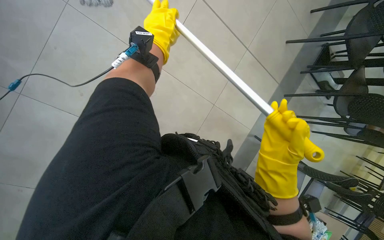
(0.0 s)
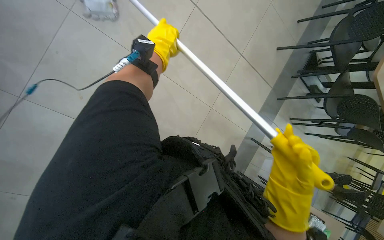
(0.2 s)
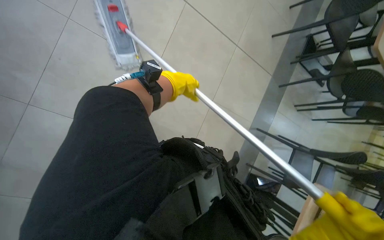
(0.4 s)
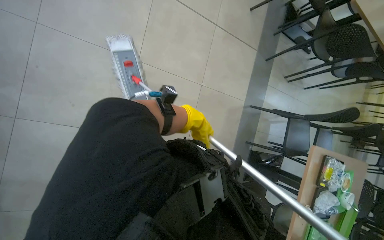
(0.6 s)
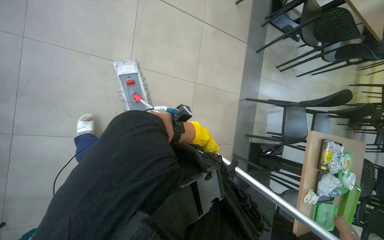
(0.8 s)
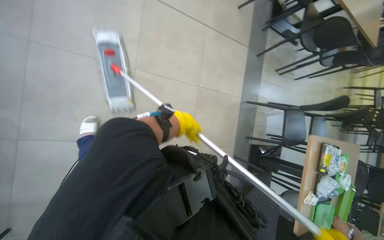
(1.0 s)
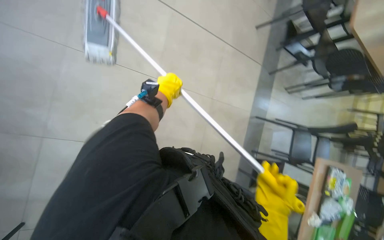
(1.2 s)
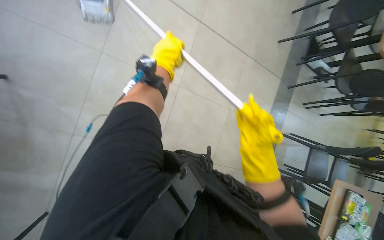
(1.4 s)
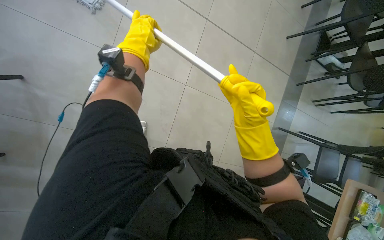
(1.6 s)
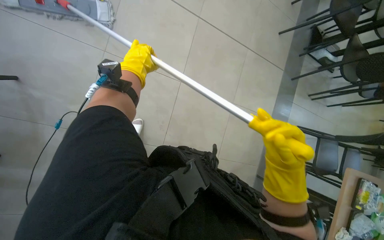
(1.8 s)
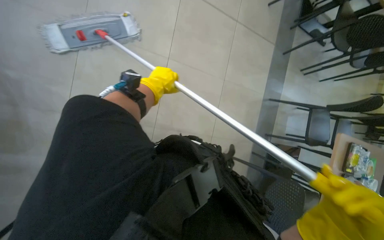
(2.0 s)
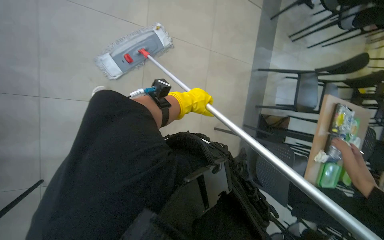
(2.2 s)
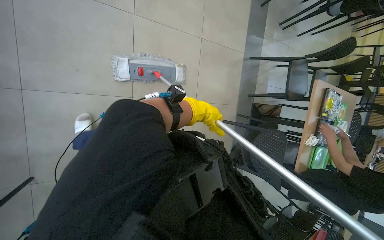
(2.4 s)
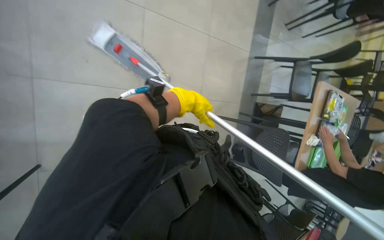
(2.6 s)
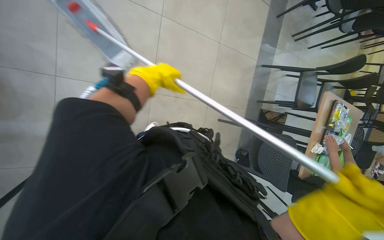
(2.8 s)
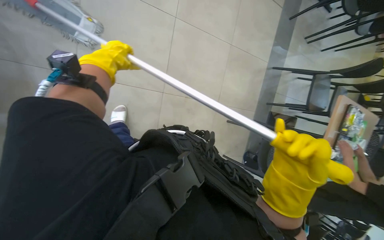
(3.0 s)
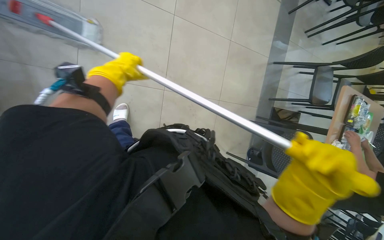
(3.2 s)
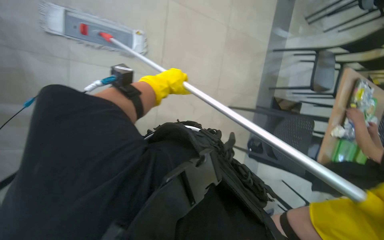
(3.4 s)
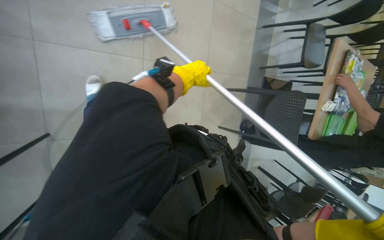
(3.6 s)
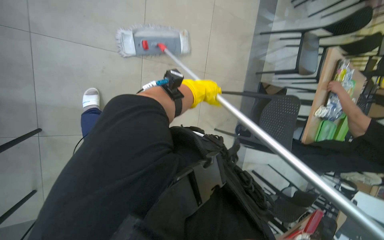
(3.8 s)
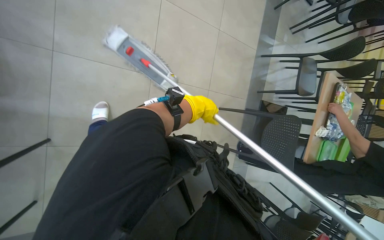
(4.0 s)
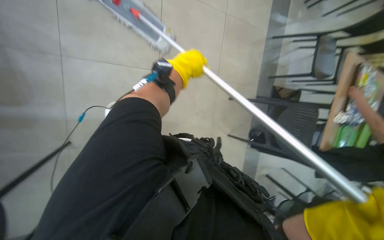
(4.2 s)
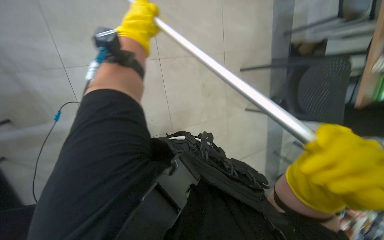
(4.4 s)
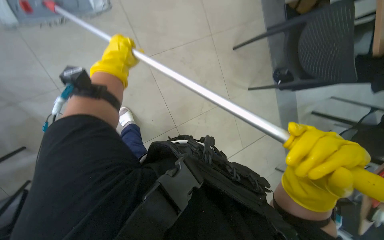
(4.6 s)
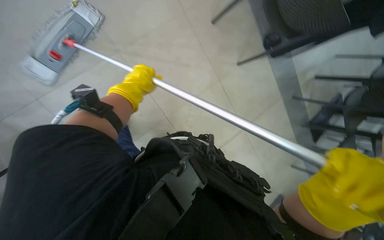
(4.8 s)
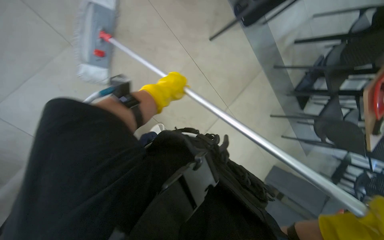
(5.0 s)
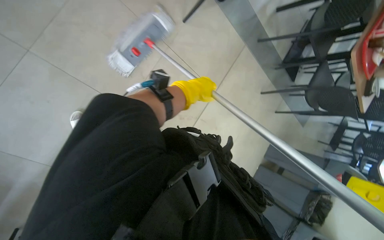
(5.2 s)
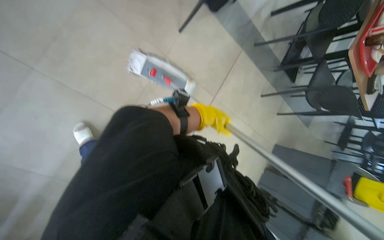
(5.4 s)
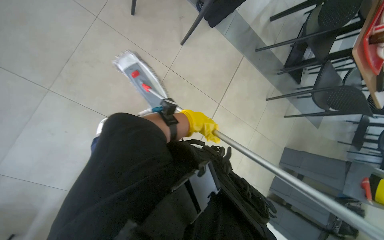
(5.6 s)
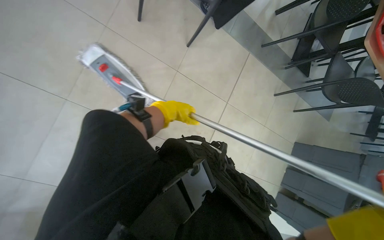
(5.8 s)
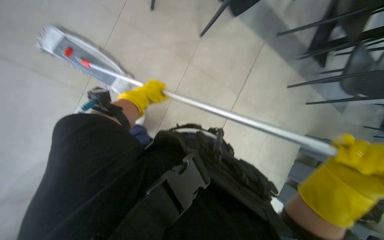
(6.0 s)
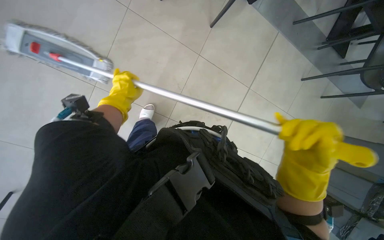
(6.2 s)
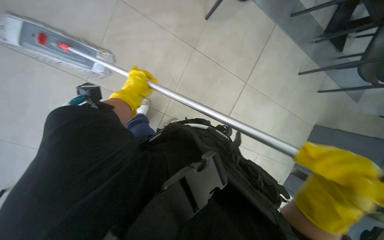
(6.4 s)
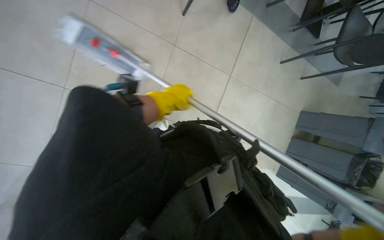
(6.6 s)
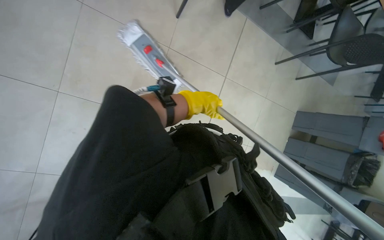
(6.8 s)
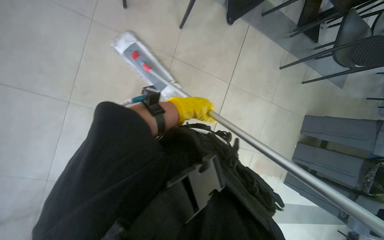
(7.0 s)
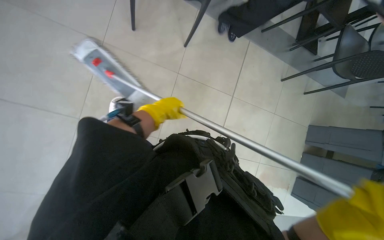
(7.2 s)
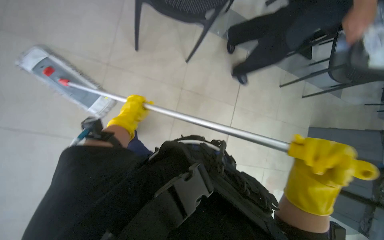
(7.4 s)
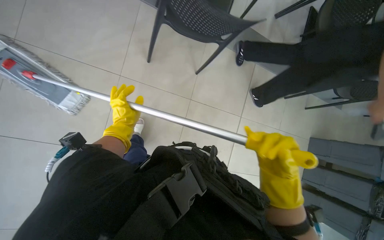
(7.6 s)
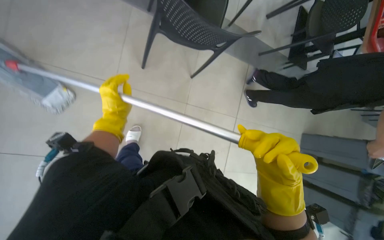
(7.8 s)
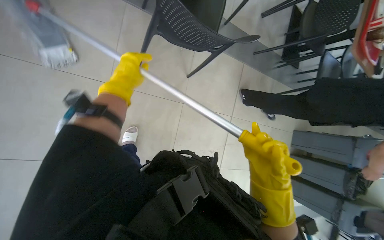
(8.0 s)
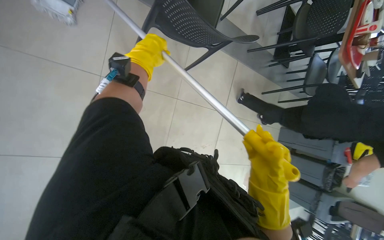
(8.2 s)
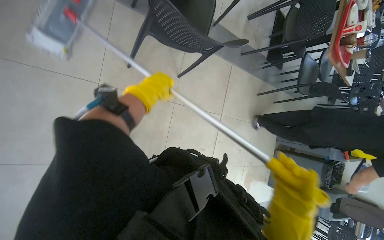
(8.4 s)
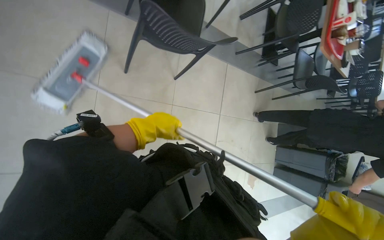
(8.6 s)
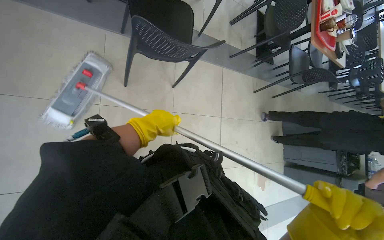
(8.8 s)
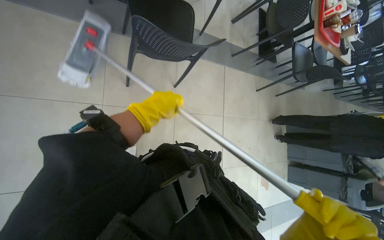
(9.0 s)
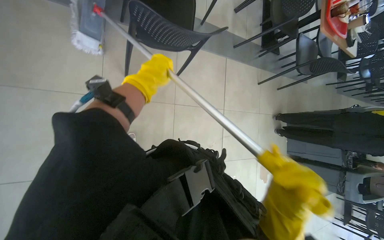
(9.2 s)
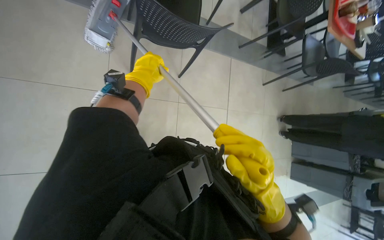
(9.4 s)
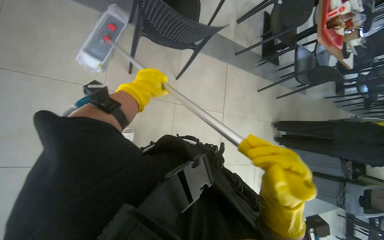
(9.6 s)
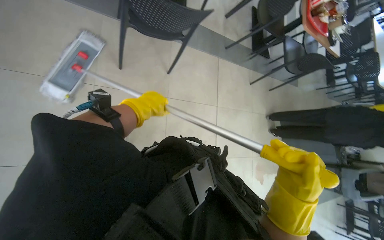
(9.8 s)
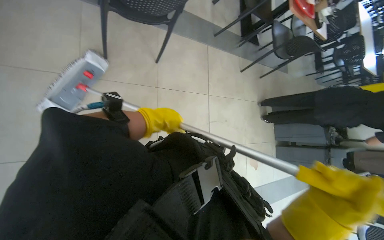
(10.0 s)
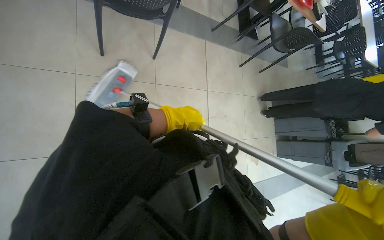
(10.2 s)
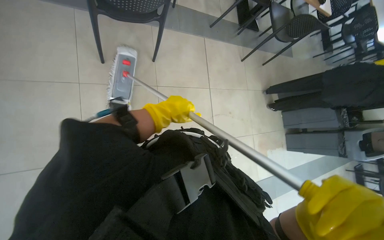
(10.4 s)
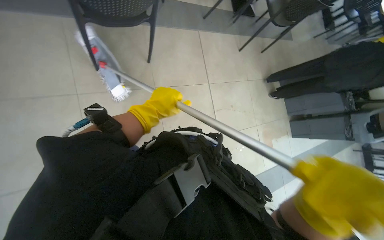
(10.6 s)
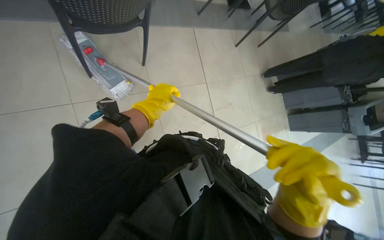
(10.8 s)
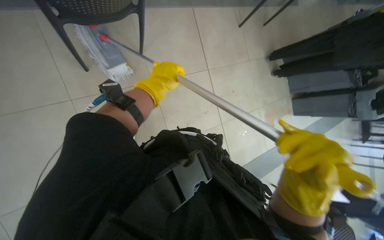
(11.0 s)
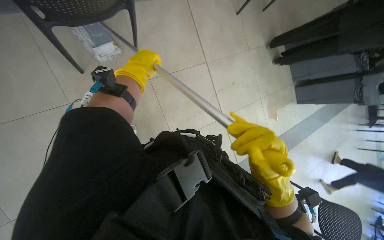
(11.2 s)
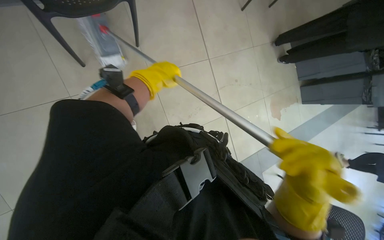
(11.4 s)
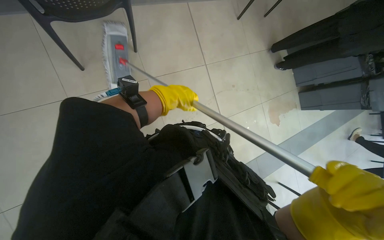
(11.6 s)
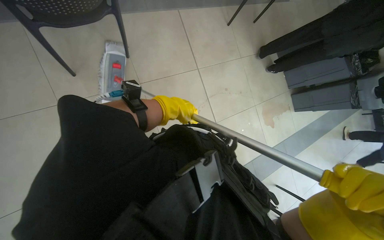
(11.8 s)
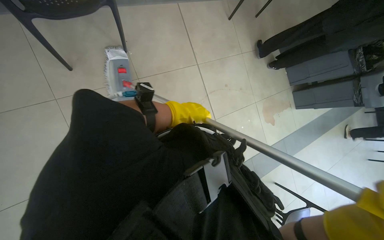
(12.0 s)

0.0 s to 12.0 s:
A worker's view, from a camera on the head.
Job: mopping floor.
The whole recording: Mopping the floor. The worker mops the floor with a flat mop, pausing to rinse and wring the mop head.
0.0 to 1.6 s: The left hand moves to the left, approximately 20 cm, and travels down the picture and back again, about 30 cm each way.
1.6 to 3.0 s: The left hand goes approximately 10 cm to the left.
3.0 to 4.4 s: The camera pitches downward, by some 10 degrees. The left hand moves to the right, some 10 cm.
4.4 to 6.0 s: The scene turns roughly 30 degrees counterclockwise in the picture. The left hand travels to the right and back again, approximately 60 cm each way.
7.6 to 9.0 s: The left hand travels nearer to the camera and to the right by approximately 30 cm, and travels up the picture and back again, some 20 cm each way.
9.0 to 10.4 s: The left hand goes up the picture and returns, some 5 cm each way.
10.4 to 12.0 s: The view tilts some 15 degrees downward.

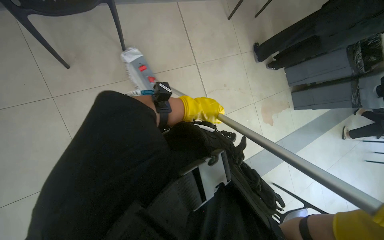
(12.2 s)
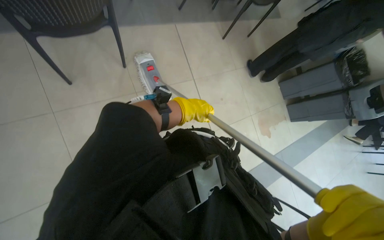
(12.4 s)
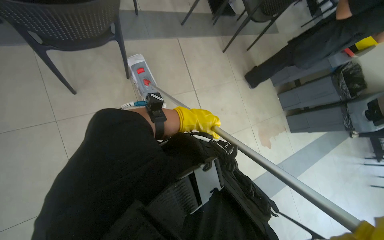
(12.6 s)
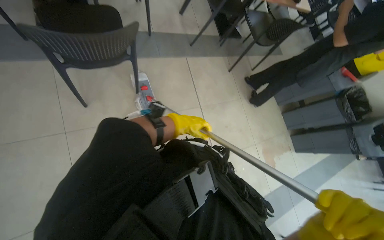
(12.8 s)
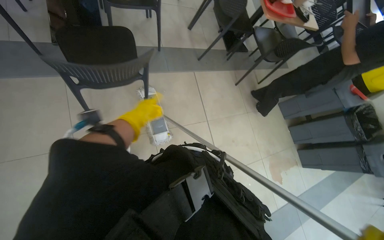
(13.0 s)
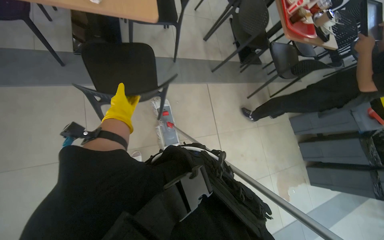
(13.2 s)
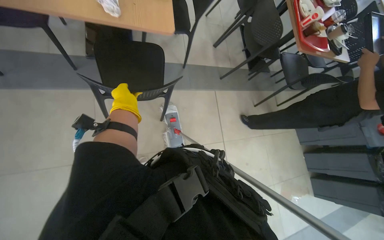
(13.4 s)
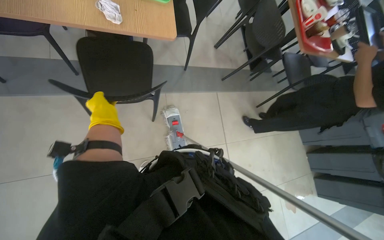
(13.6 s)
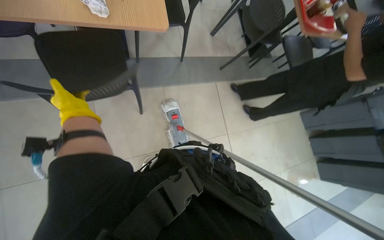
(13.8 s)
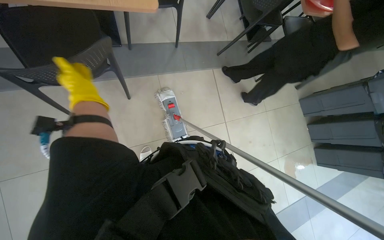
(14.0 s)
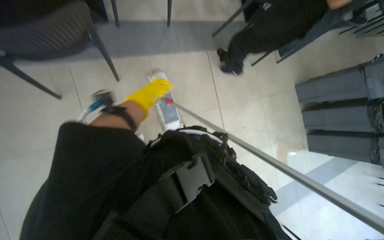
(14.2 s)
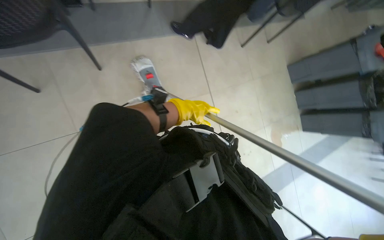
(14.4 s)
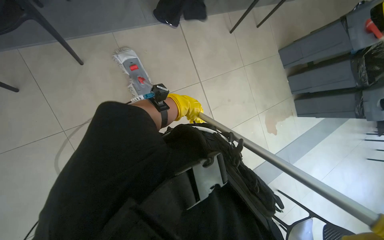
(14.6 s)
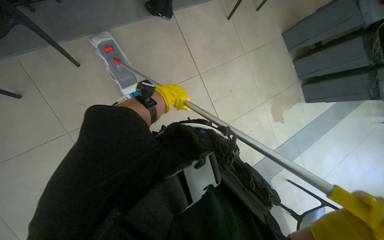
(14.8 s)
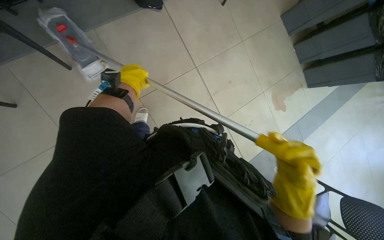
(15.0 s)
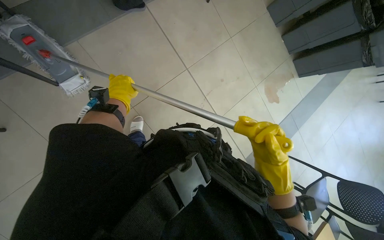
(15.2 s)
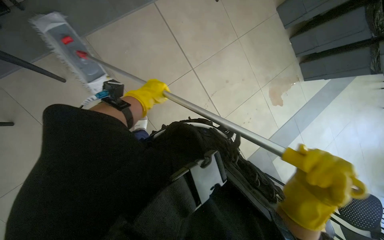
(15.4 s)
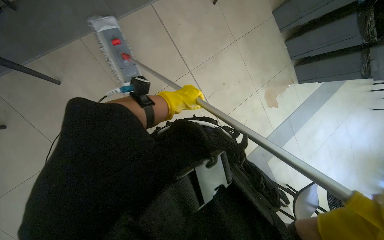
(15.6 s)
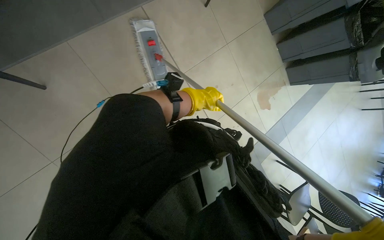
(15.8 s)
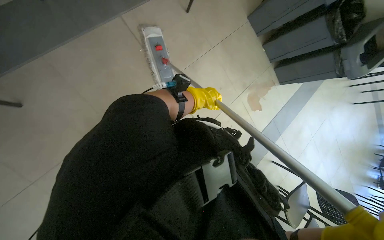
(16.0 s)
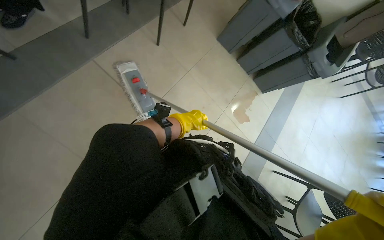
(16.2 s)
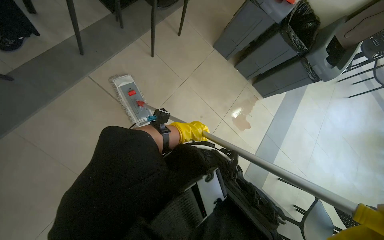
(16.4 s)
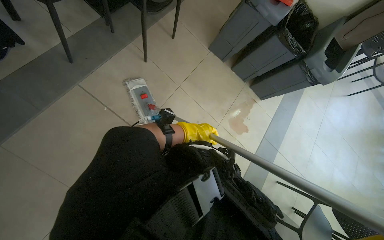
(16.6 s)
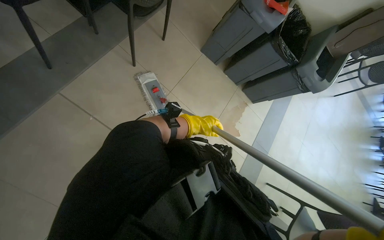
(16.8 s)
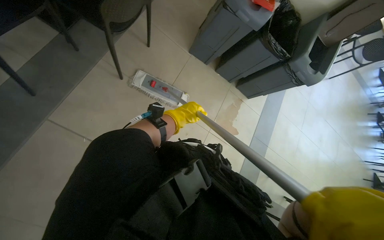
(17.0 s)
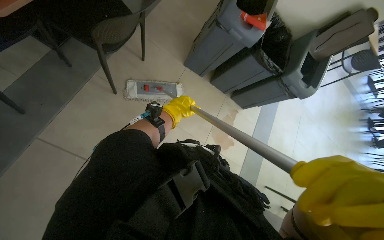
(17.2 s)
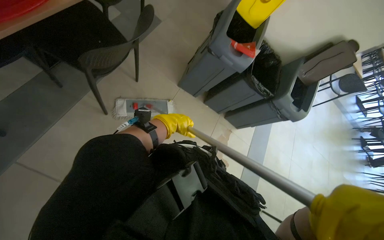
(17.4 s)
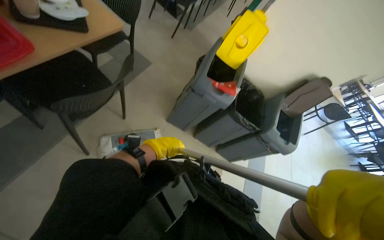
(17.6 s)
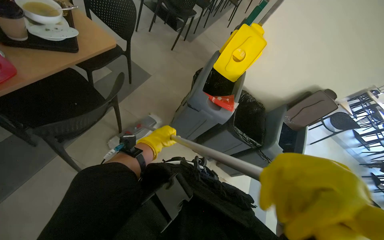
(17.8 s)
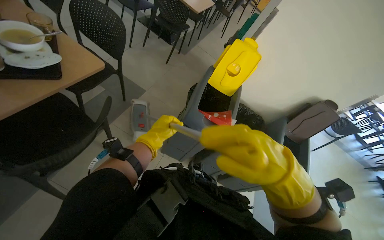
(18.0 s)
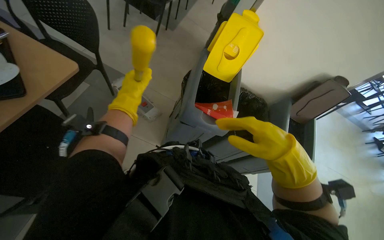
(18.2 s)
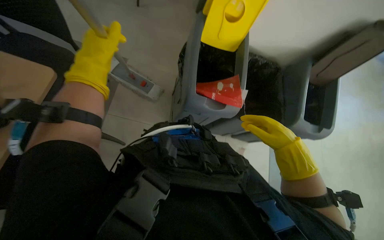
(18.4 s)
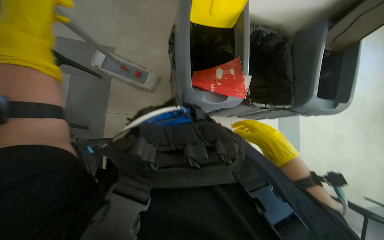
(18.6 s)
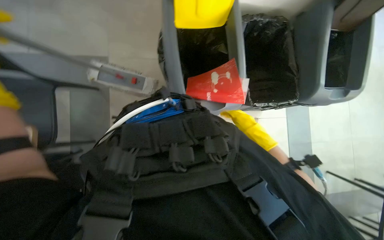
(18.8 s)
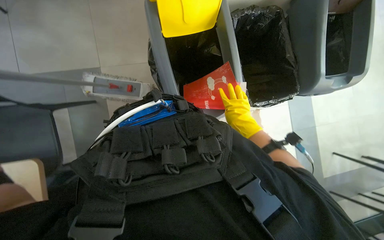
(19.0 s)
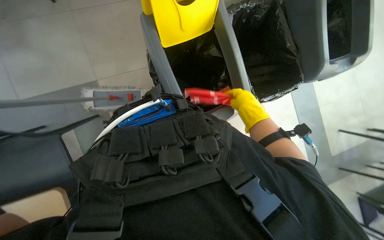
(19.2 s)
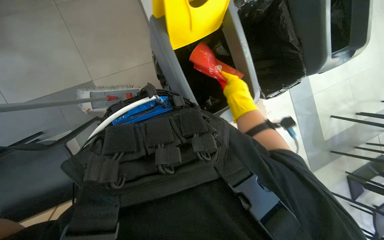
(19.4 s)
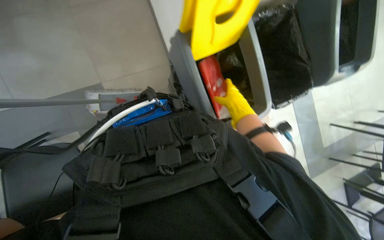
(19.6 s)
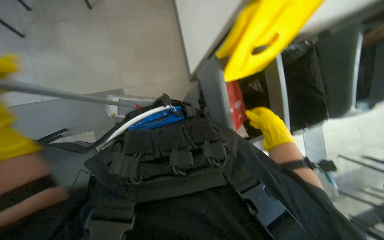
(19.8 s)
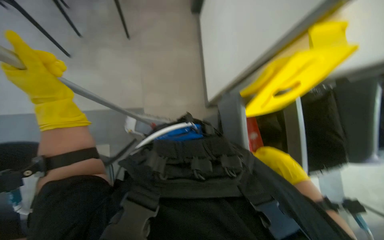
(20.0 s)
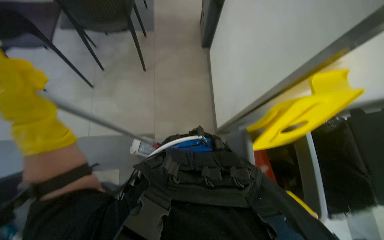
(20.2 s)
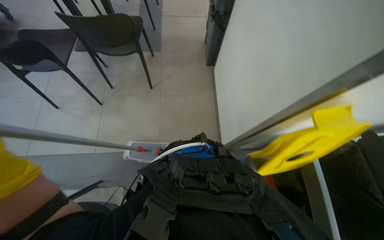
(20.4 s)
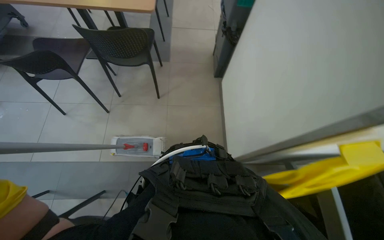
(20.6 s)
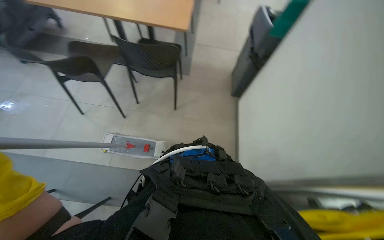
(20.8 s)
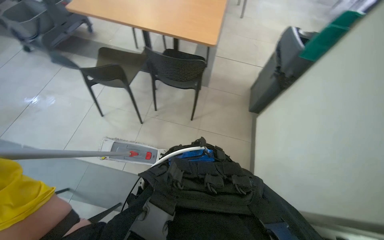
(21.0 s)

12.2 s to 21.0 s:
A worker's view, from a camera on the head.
Job: mopping floor.
The whole recording: Mopping the floor. The worker mops the floor with a flat mop, pausing to rinse and wring the mop head.
12.2 to 13.6 s: The wearer looks about 15 degrees further upward. The left hand goes approximately 50 cm to the left.
13.6 to 15.2 s: The camera pitches downward, by approximately 25 degrees. The scene turns about 25 degrees counterclockwise in the picture. The left hand goes left and right, about 30 cm each way, reversing 2 times.
15.2 to 16.6 s: The left hand shifts some 50 cm to the right.
16.6 to 18.0 s: The head travels approximately 70 cm. The view tips upward by roughly 20 degrees.
18.0 to 19.6 s: The wearer looks some 25 degrees further downward. Everything in view rotates roughly 30 degrees counterclockwise.
19.6 to 21.0 s: The head rotates roughly 30 degrees to the left. The wearer looks about 35 degrees further upward.
